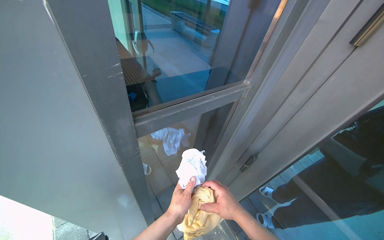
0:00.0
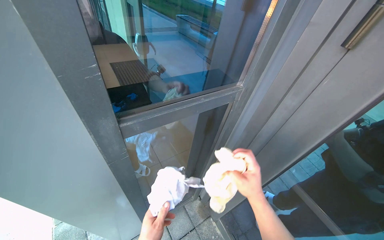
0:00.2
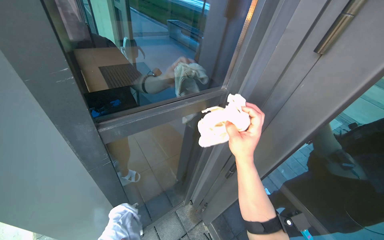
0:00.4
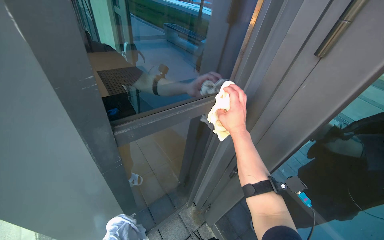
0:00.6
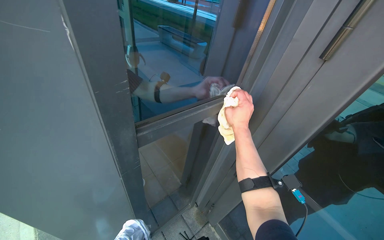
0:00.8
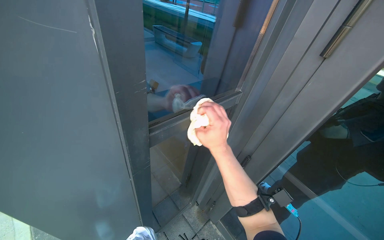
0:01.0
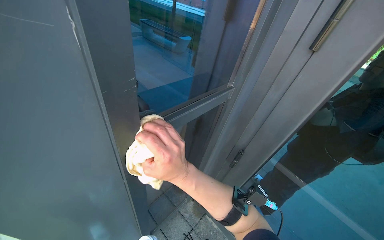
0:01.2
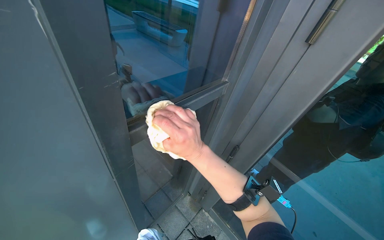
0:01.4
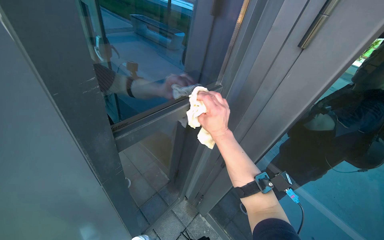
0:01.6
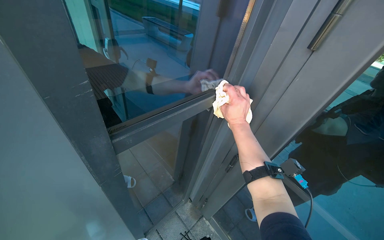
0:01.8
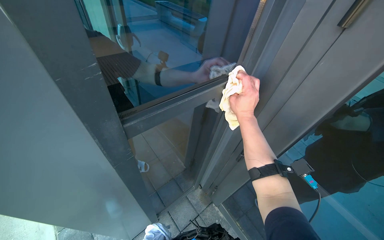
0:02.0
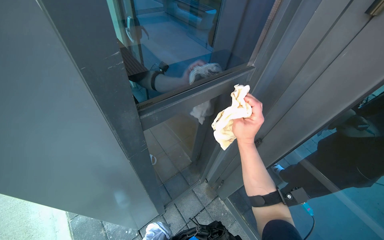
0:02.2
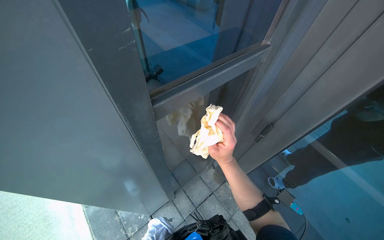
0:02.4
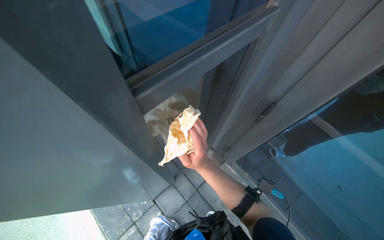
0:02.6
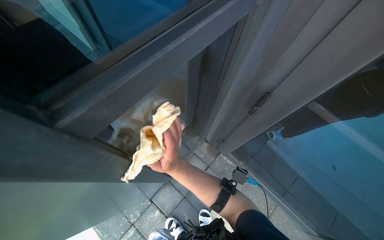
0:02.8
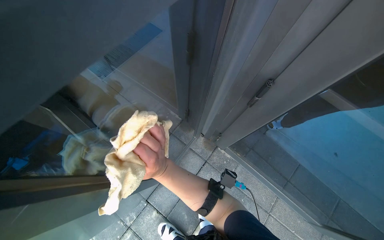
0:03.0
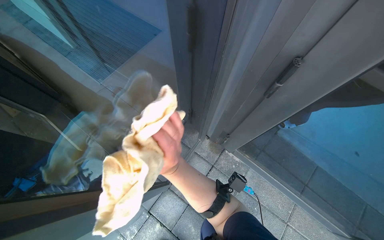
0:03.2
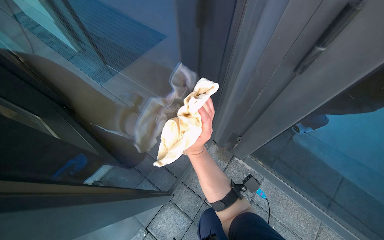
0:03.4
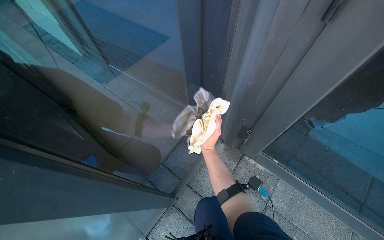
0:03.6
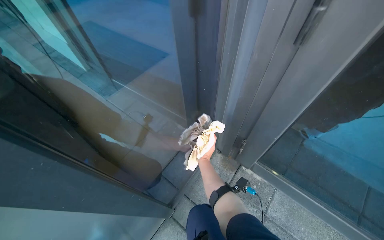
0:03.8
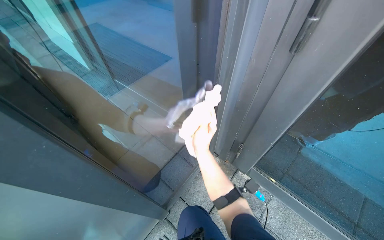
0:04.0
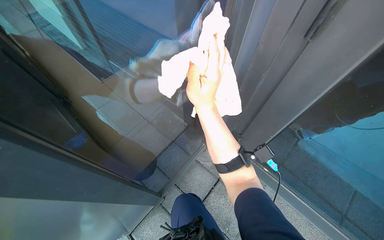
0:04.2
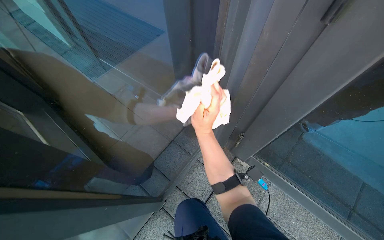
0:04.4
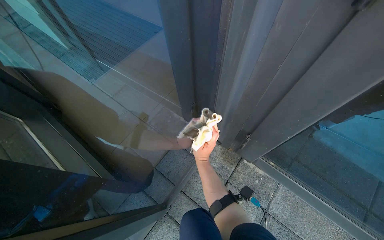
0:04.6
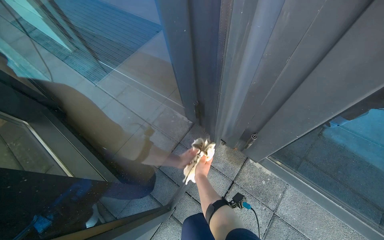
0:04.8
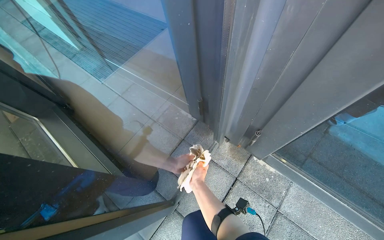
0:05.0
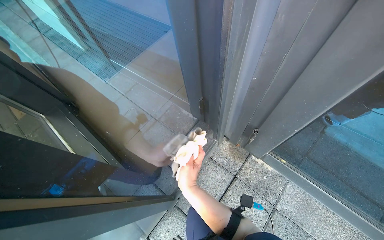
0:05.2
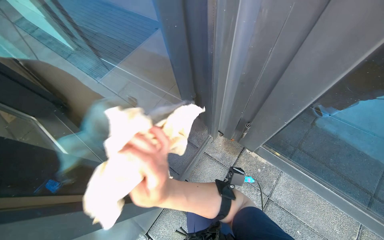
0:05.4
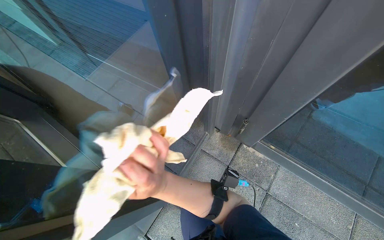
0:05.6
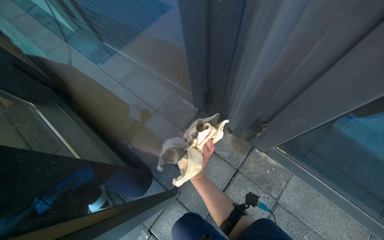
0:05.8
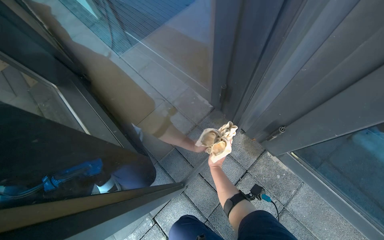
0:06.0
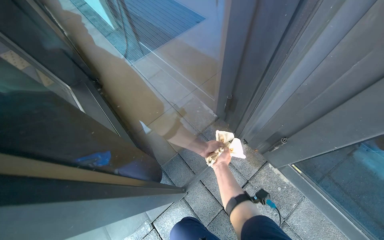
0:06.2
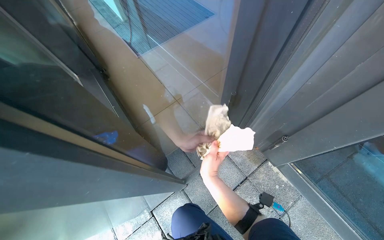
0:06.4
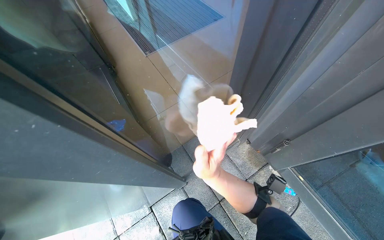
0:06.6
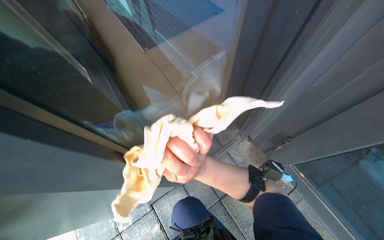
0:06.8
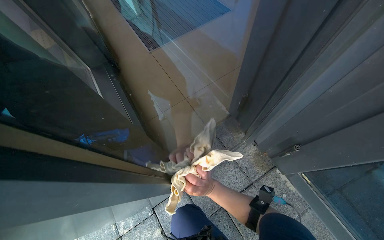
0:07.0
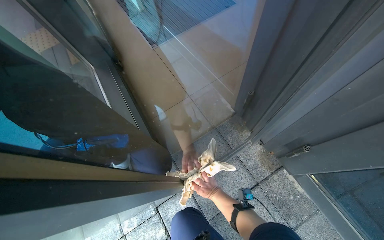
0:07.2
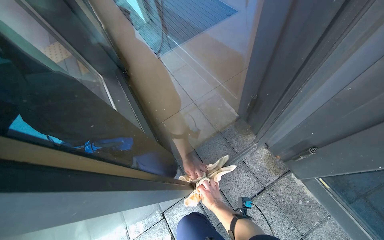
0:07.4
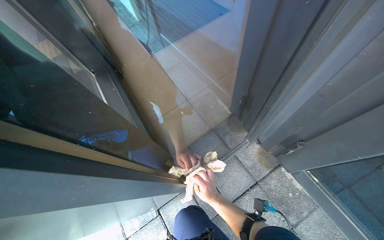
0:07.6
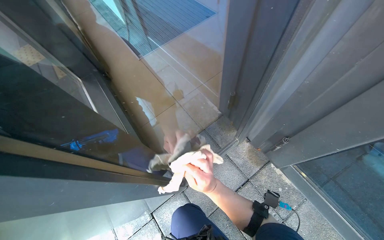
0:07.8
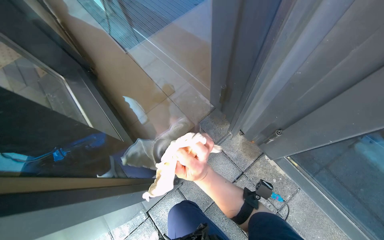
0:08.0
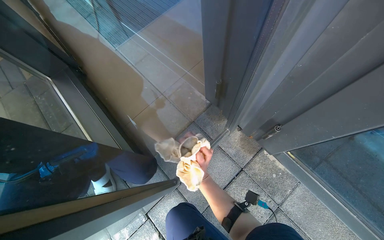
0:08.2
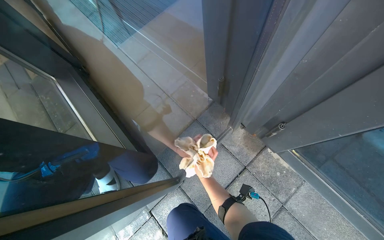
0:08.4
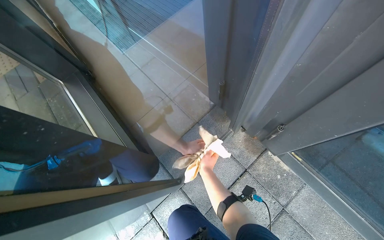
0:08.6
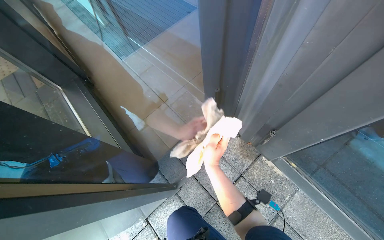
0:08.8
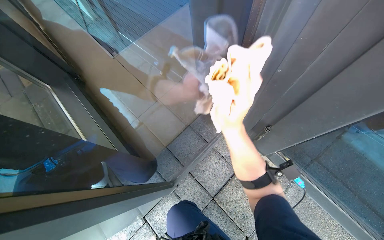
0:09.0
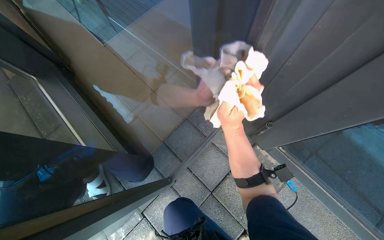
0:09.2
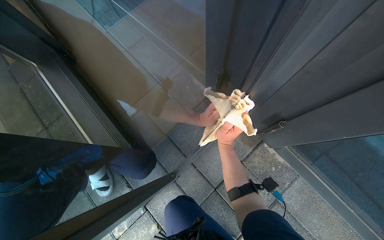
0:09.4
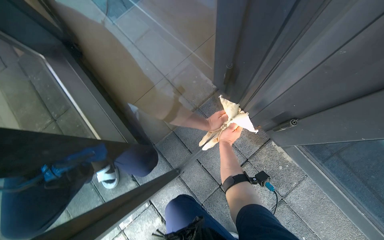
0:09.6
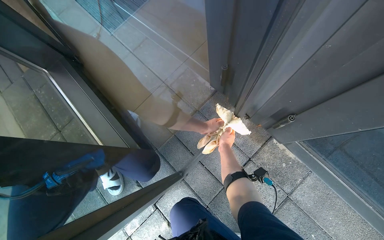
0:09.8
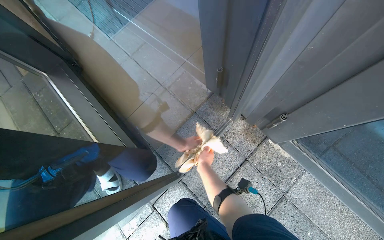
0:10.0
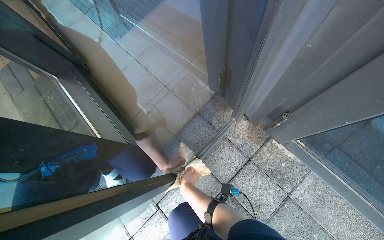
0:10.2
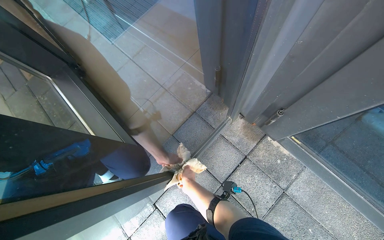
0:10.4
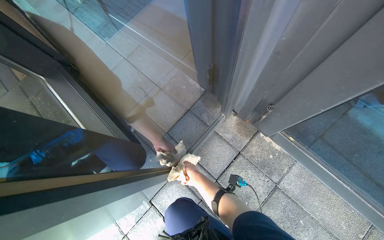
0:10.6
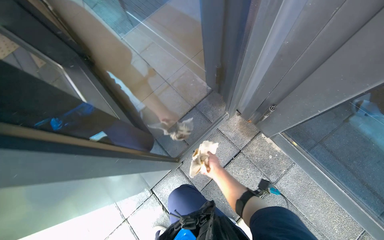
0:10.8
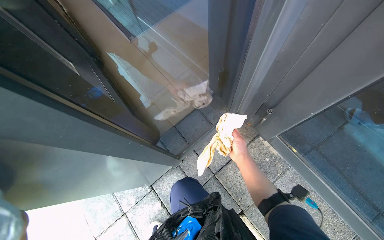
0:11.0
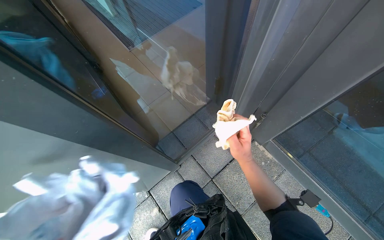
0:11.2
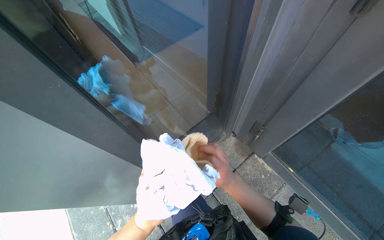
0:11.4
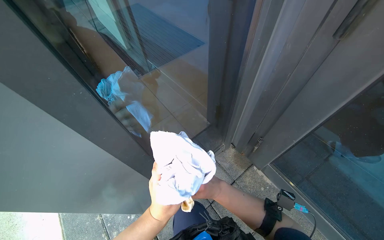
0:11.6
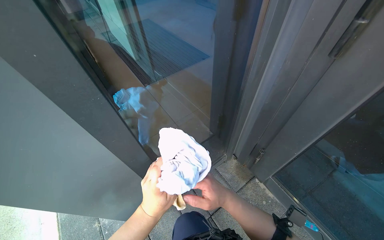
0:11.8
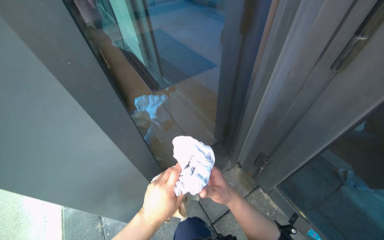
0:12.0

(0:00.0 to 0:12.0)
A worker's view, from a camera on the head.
Job: cleaning windows.
The whole recording: Cleaning glass door. The worker cleans the glass door using a squeegee and then wipes it with a cloth, also cleaning the door handle.
0:00.0 - 0:01.6: The right hand moves up and down the picture over about 25 cm, changing direction 2 times.
0:01.6 - 0:03.0: The camera pitches downward, by some 25 degrees. The right hand moves to the left and down the picture, approximately 20 cm.
0:03.0 - 0:04.4: The right hand goes nearer and farther, some 30 cm each way, reversing 2 times.
0:04.4 - 0:06.0: The right hand goes nearer and farther, roughly 35 cm each way, reversing 2 times.
0:06.0 - 0:07.6: The right hand shifts roughly 10 cm down the picture, and goes nearer to the camera and returns, about 35 cm each way.
0:07.6 - 0:09.0: The right hand swings up and down the picture, approximately 30 cm each way, with 2 reversals.
0:09.0 - 0:10.4: The right hand goes approximately 35 cm farther from the camera, down the picture and to the left.
0:10.4 - 0:12.0: The view tilts about 25 degrees upward. The right hand moves nearer to the camera and to the right, approximately 30 cm.

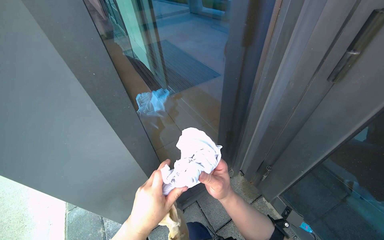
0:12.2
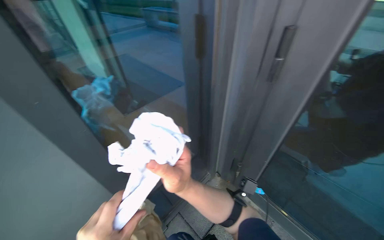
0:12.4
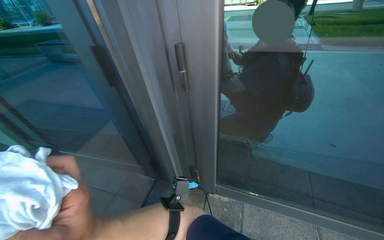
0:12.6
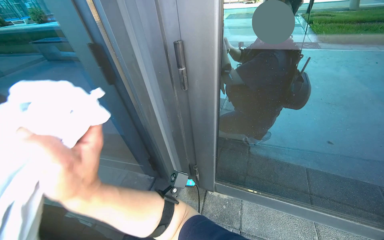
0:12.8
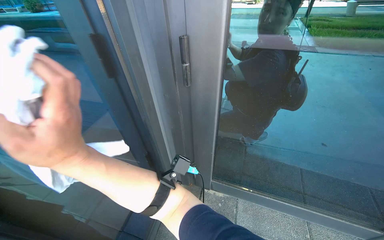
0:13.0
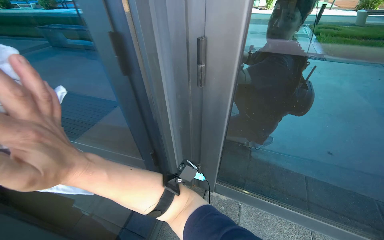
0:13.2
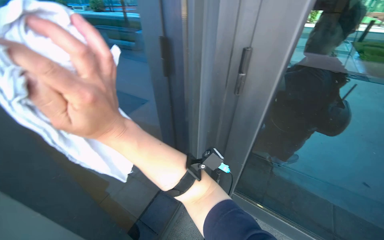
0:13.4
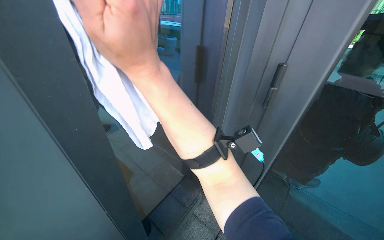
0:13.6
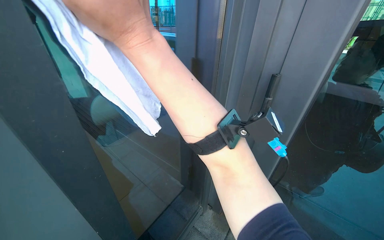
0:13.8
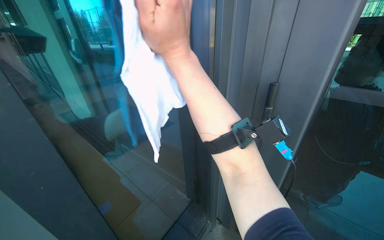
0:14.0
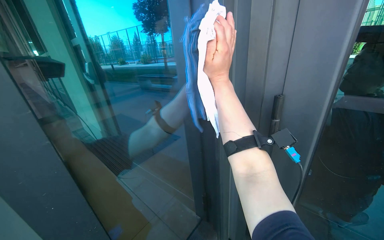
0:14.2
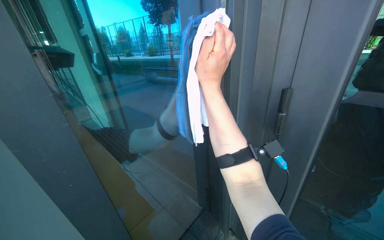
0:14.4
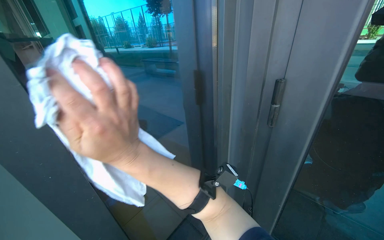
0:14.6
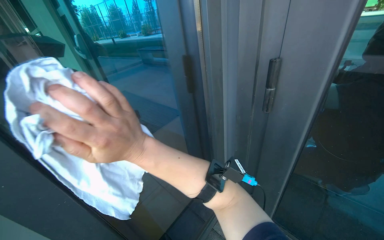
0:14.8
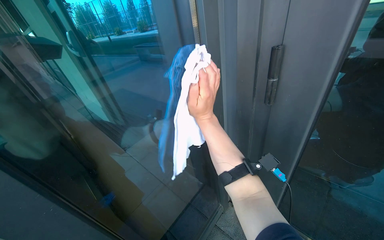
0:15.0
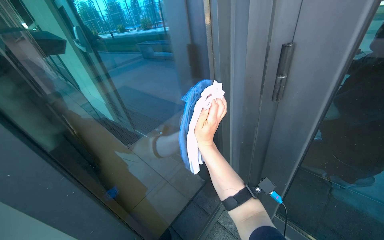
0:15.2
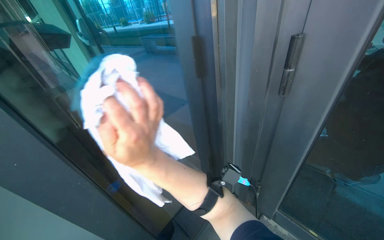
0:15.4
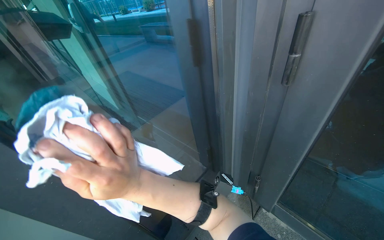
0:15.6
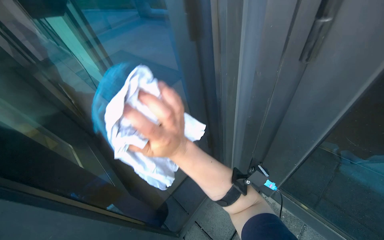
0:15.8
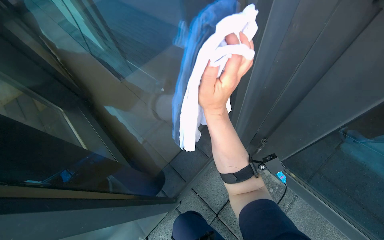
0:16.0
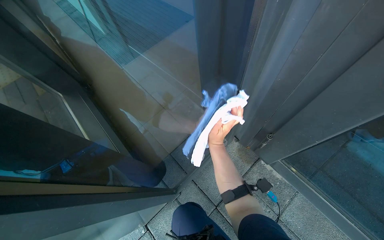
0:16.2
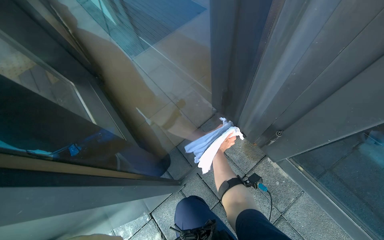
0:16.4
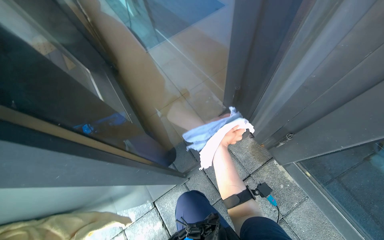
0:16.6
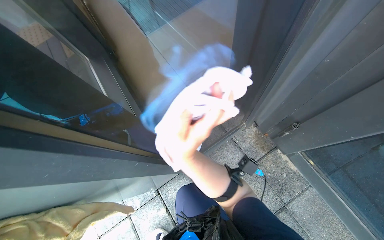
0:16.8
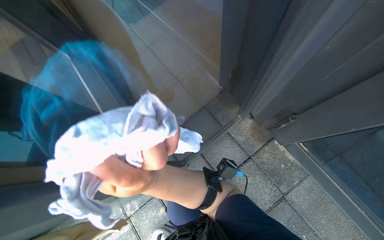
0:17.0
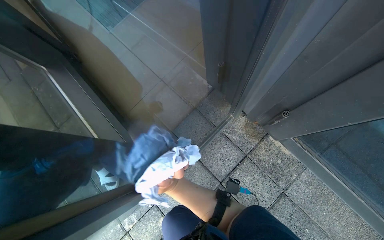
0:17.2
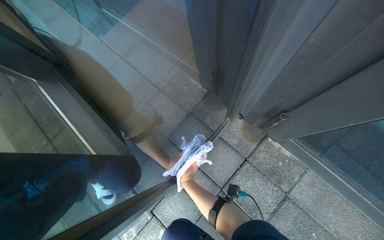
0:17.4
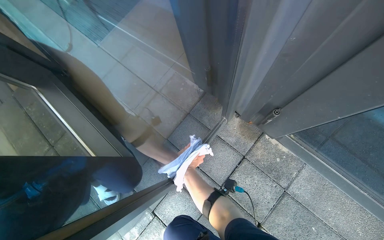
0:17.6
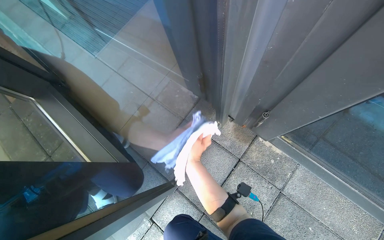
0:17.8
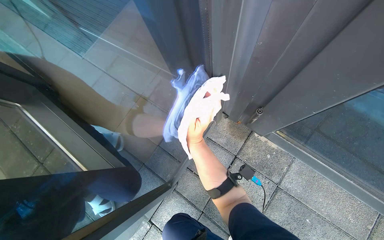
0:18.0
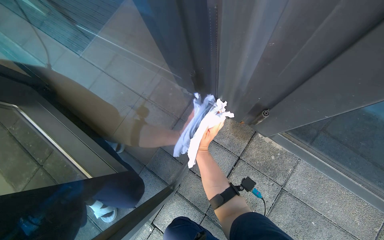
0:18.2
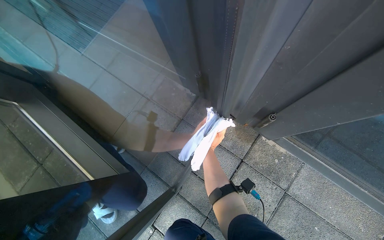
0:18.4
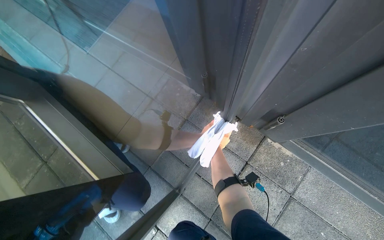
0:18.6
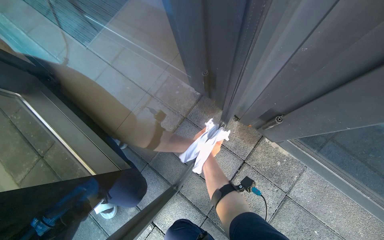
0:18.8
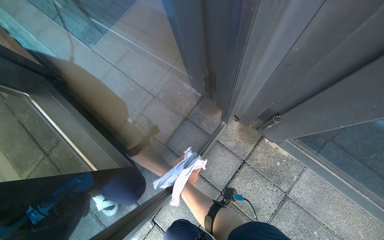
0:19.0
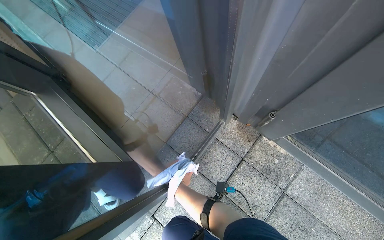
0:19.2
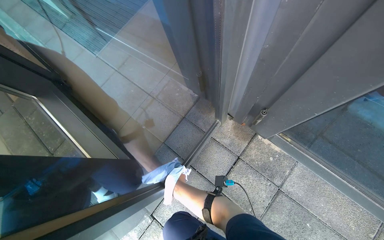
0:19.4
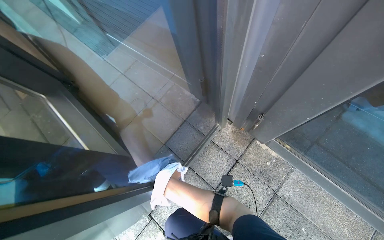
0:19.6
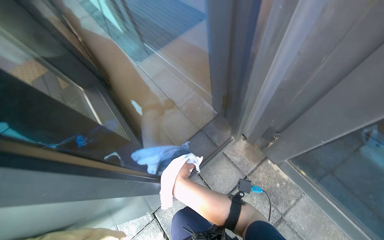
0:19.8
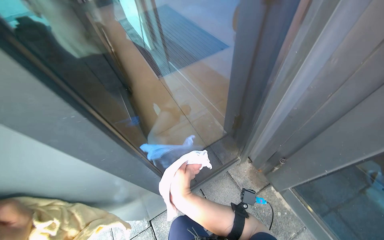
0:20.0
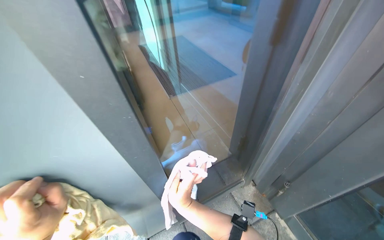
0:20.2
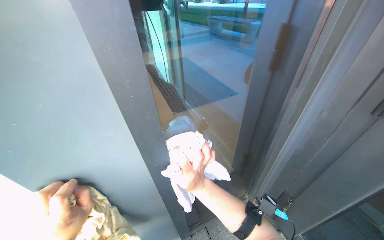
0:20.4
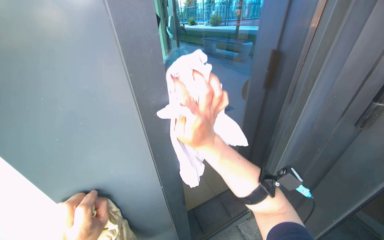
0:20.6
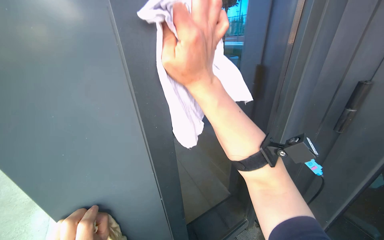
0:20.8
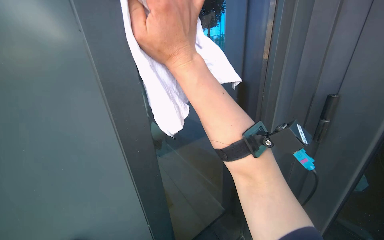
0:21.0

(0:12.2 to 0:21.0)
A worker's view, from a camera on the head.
Job: cleaning windows.
The whole recording: Cleaning glass door. The worker cleans the glass door using a squeegee and then wipes it with a cloth, also cleaning the door handle.
0:12.2 - 0:13.6: The camera sweeps to the right, by some 20 degrees. The view tilts about 15 degrees upward.
0:13.6 - 0:15.2: The right hand moves down the picture and farther from the camera, approximately 30 cm.
0:15.2 - 0:16.6: The view tips downward by roughly 30 degrees. The right hand goes nearer and farther, about 40 cm each way, reversing 2 times.
0:16.6 - 0:18.0: The right hand moves nearer and farther over roughly 30 cm, changing direction 3 times.
0:19.6 - 0:21.0: The camera pitches upward, by roughly 40 degrees.
